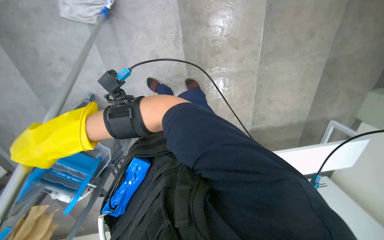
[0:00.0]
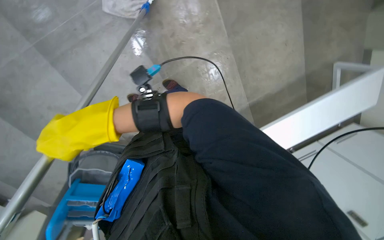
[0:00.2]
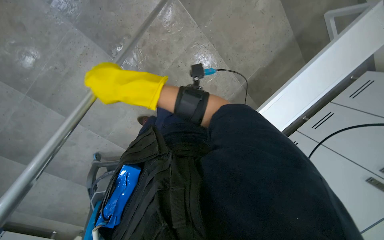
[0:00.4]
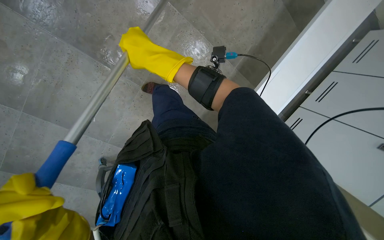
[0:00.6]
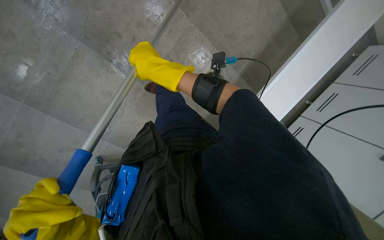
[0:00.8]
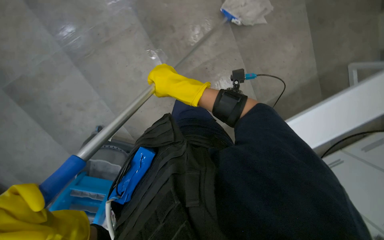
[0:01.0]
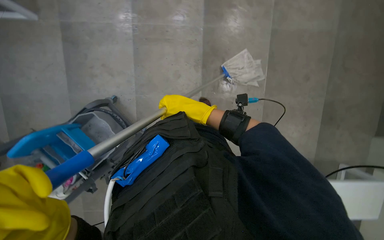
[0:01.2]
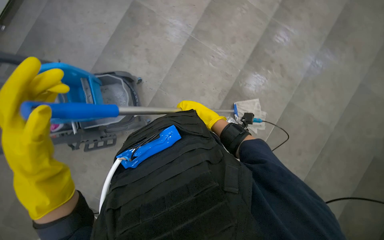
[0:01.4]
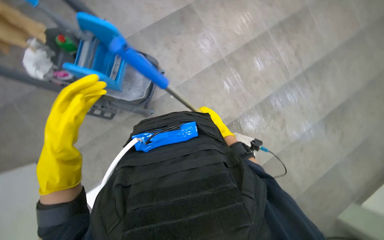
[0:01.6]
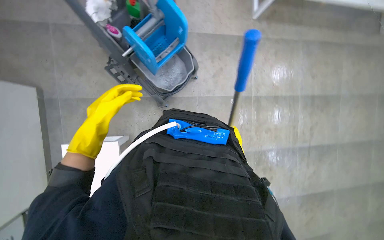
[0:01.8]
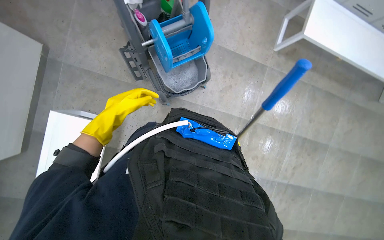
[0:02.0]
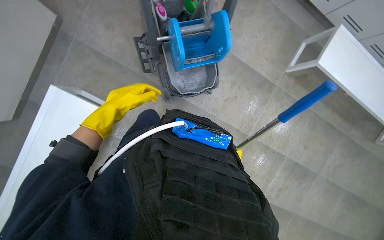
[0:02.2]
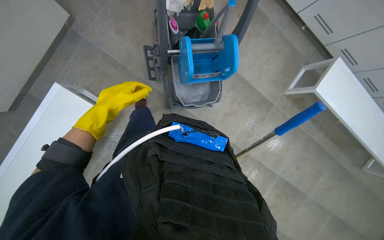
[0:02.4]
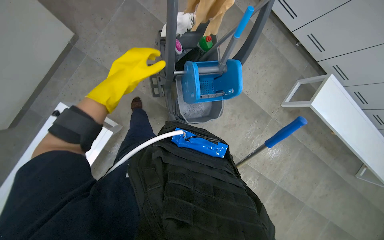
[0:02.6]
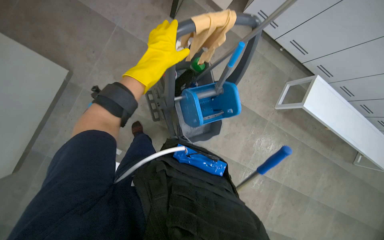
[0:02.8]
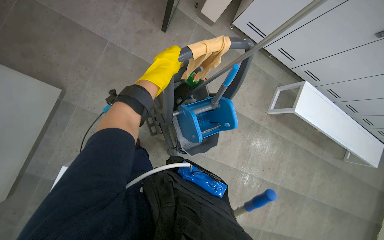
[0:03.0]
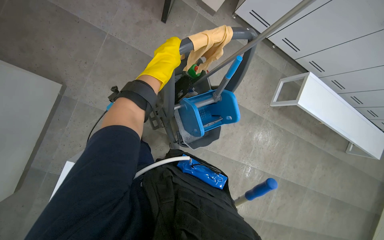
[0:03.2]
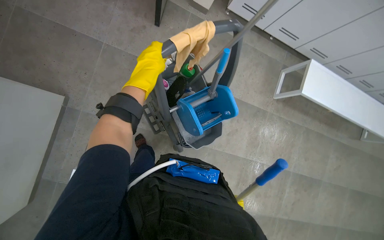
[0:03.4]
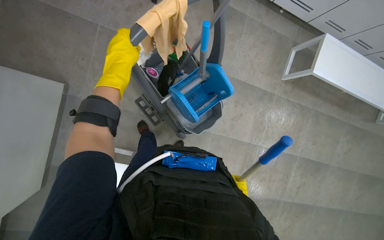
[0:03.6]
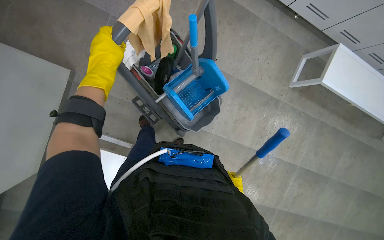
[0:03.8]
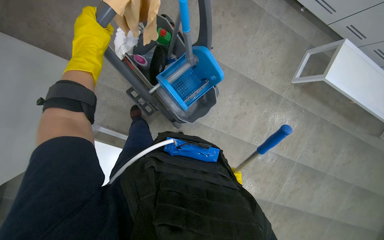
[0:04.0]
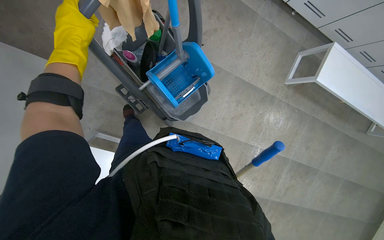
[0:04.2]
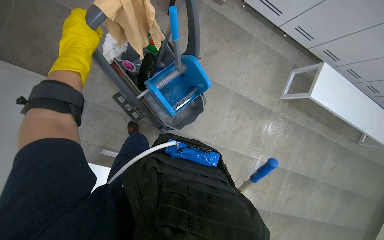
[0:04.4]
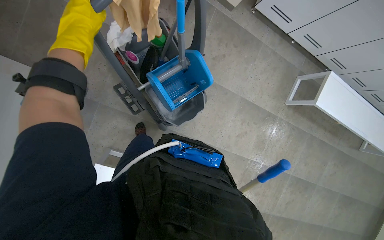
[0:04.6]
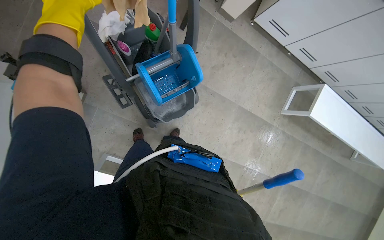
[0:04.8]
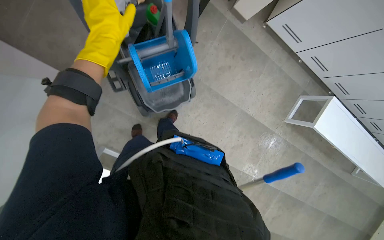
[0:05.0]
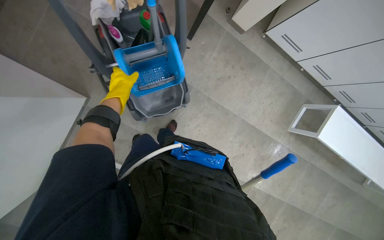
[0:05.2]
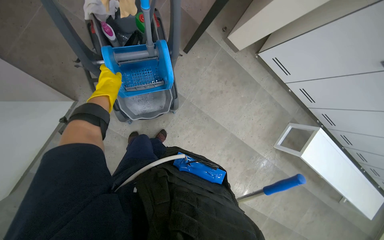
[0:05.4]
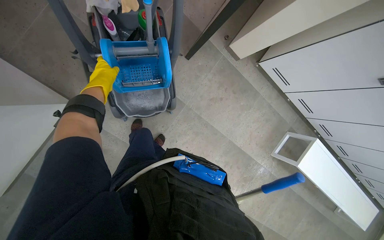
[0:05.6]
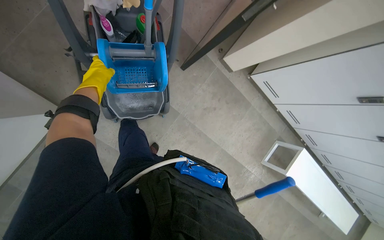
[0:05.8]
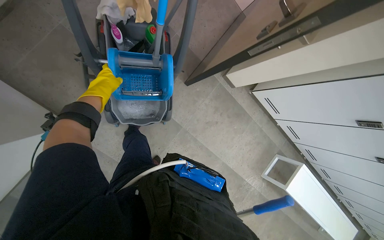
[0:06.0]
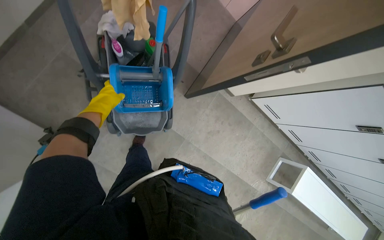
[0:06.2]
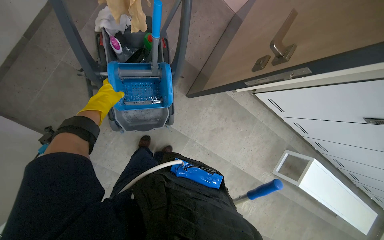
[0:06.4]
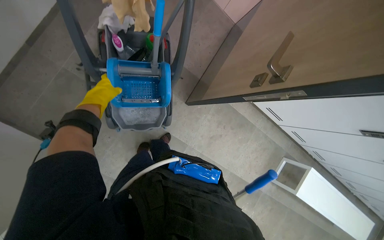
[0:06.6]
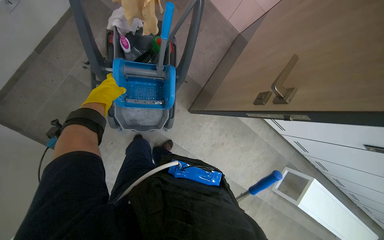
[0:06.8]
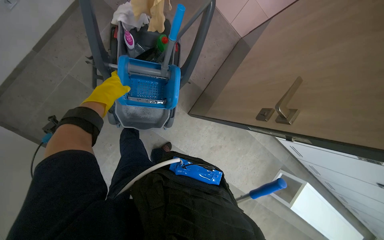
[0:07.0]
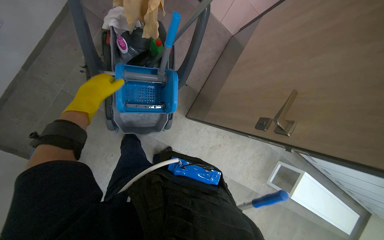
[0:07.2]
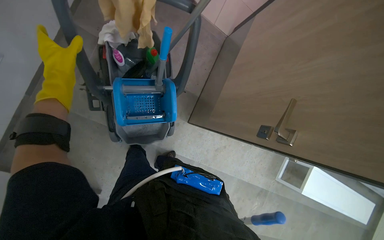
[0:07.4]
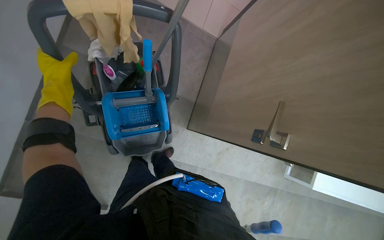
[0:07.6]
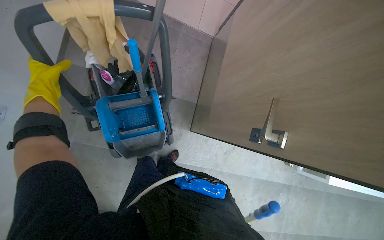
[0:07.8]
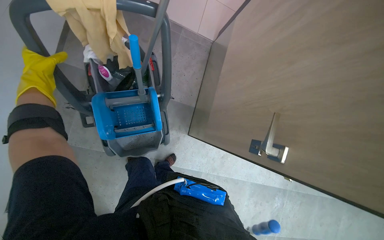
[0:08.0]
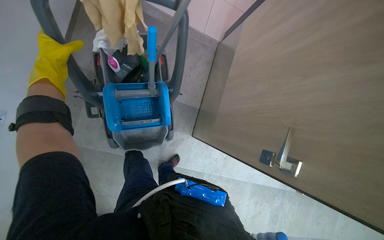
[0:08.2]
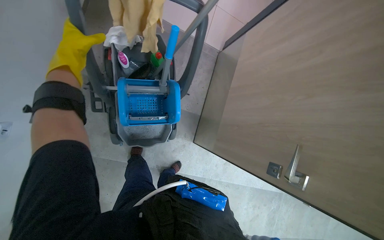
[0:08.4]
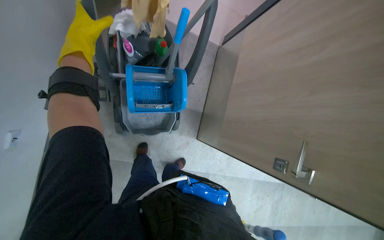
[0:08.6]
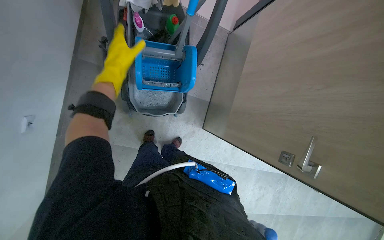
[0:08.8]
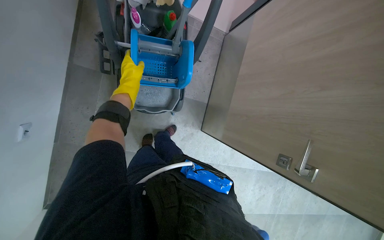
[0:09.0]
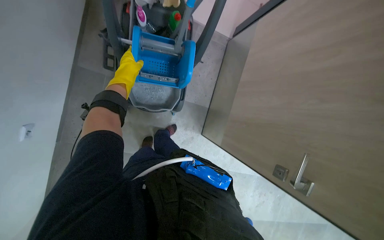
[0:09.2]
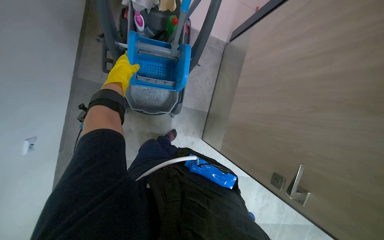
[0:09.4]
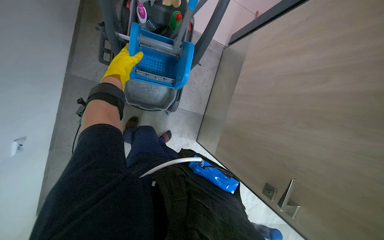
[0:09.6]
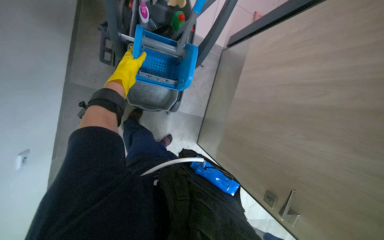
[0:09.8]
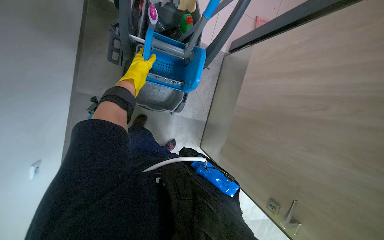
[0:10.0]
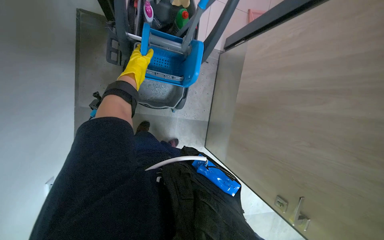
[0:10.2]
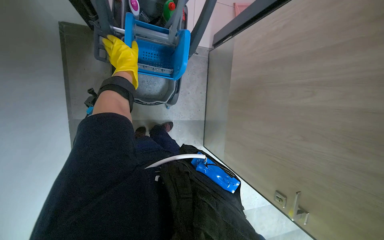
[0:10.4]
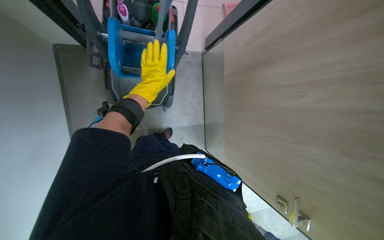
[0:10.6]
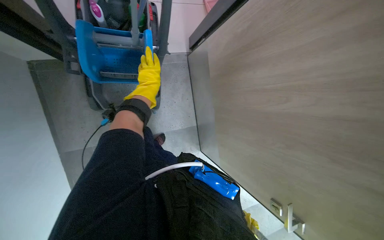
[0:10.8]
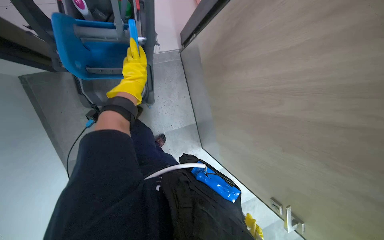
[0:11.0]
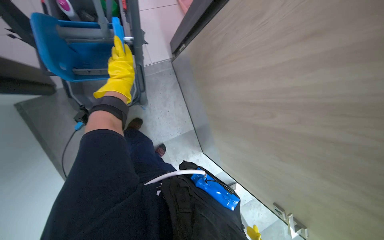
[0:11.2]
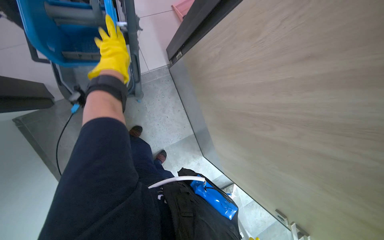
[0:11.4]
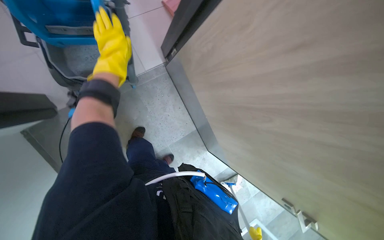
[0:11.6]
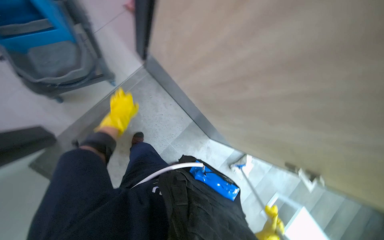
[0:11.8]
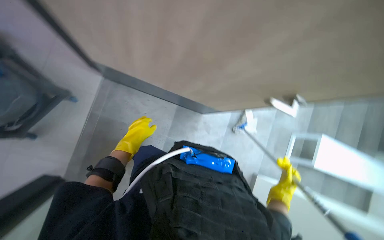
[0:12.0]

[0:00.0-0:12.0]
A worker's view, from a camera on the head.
Job: mopping floor.
The whole recording: Mopping tiled floor. The worker mops the tiled floor using a mop and bucket.
0:00.0 to 0:01.6: The camera pitches upward, by roughly 15 degrees. The scene turns about 40 degrees clockwise in the picture.
0:01.6 to 0:03.0: The camera is carried roughly 50 cm. The camera sweeps to the right, by roughly 15 degrees. The view tips upward by about 15 degrees. The scene rotates clockwise by about 55 degrees.
0:03.0 to 0:04.4: The left hand is displaced to the left and nearer to the camera by roughly 25 cm.
0:04.4 to 0:06.0: The camera pitches upward, by some 15 degrees. The scene rotates clockwise by roughly 25 degrees. The left hand shifts some 30 cm farther from the camera.
0:06.0 to 0:07.6: The left hand goes approximately 10 cm nearer to the camera.
0:07.6 to 0:09.0: The left hand is displaced farther from the camera and to the right by some 15 cm.
0:10.4 to 0:12.0: The left hand is displaced farther from the camera and down the picture by approximately 40 cm.

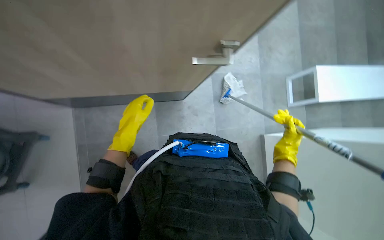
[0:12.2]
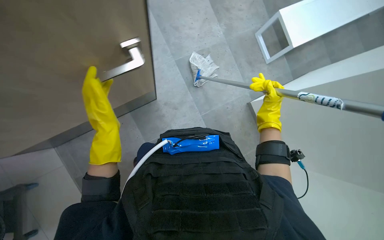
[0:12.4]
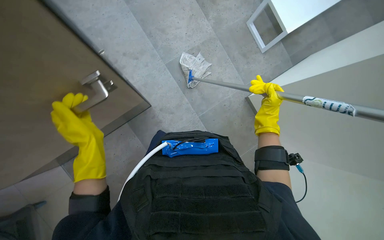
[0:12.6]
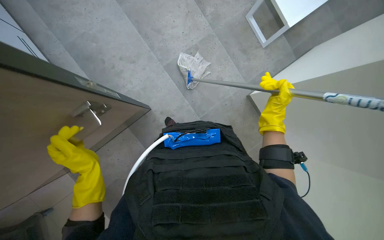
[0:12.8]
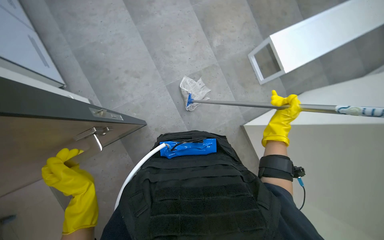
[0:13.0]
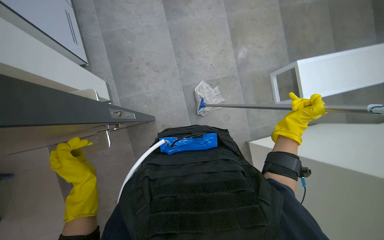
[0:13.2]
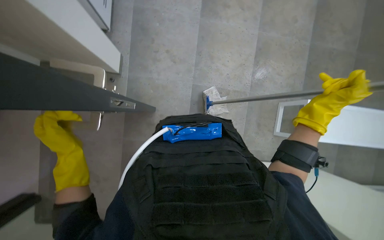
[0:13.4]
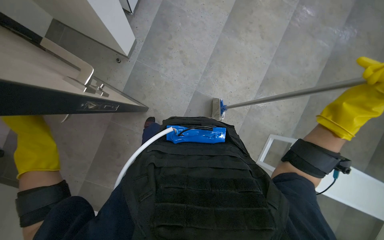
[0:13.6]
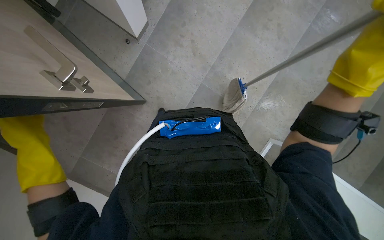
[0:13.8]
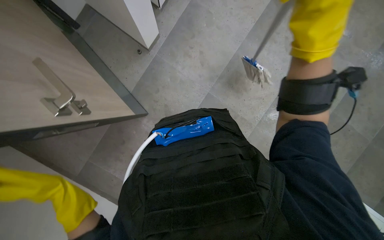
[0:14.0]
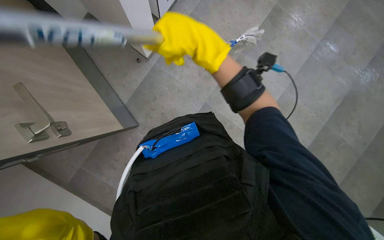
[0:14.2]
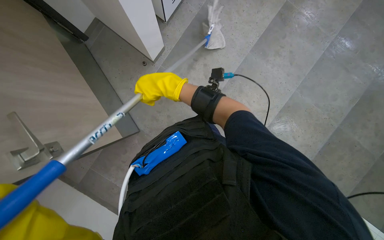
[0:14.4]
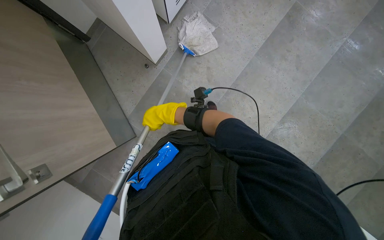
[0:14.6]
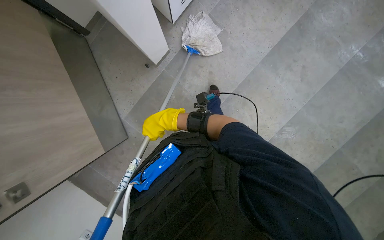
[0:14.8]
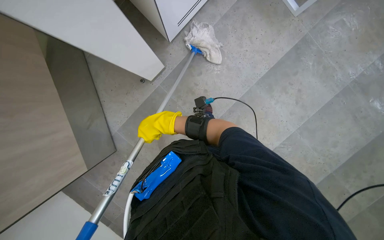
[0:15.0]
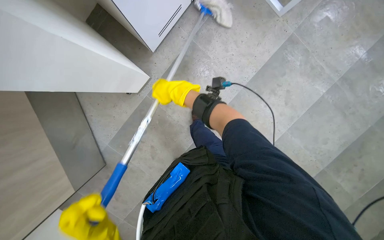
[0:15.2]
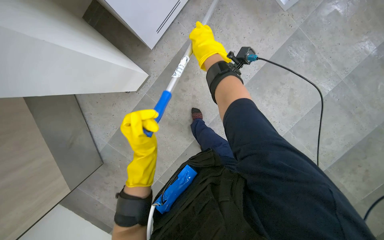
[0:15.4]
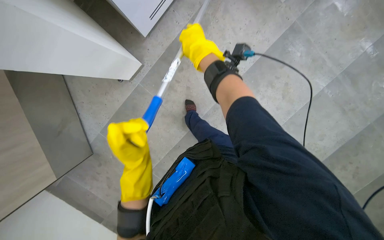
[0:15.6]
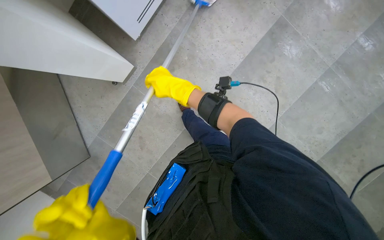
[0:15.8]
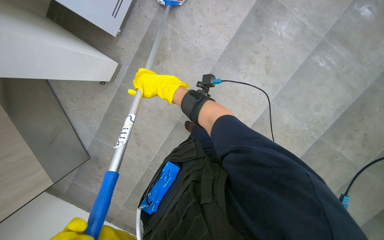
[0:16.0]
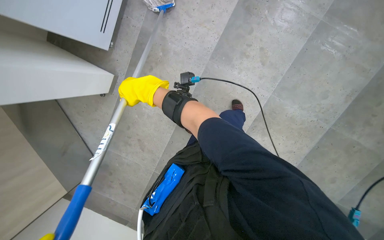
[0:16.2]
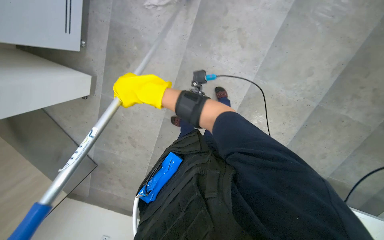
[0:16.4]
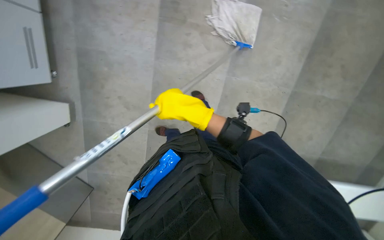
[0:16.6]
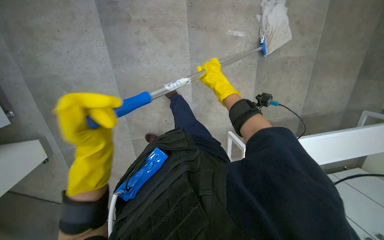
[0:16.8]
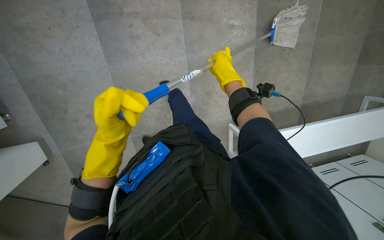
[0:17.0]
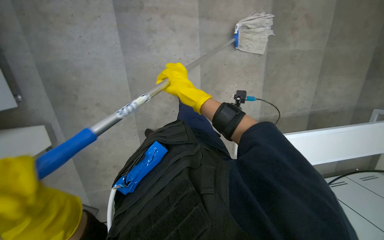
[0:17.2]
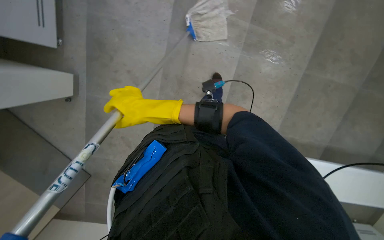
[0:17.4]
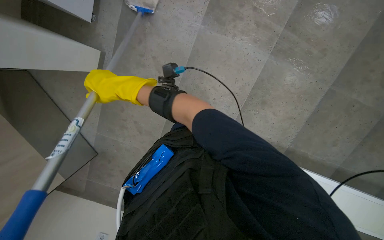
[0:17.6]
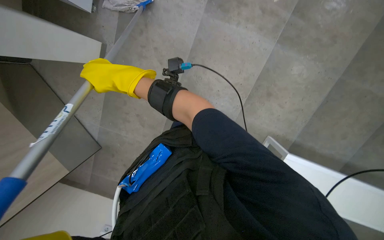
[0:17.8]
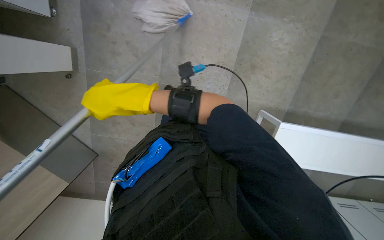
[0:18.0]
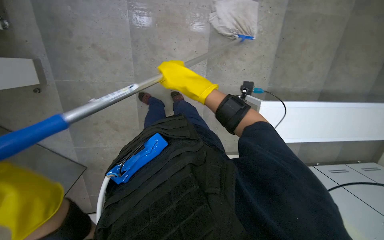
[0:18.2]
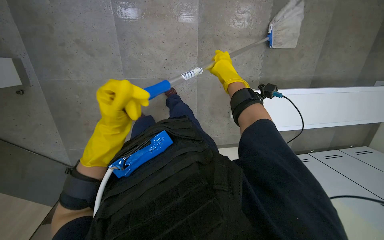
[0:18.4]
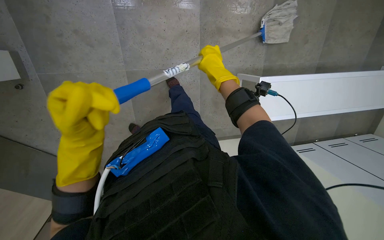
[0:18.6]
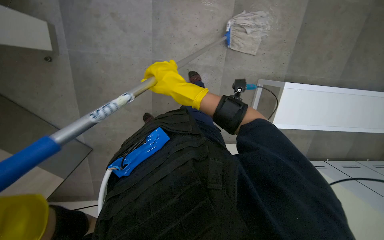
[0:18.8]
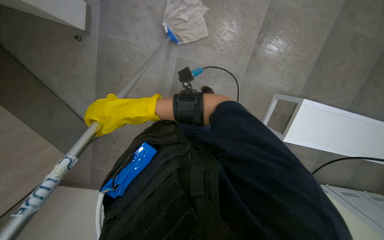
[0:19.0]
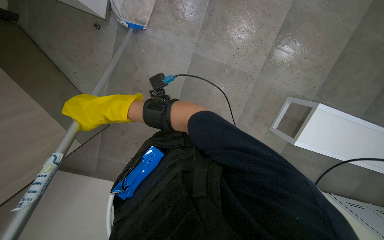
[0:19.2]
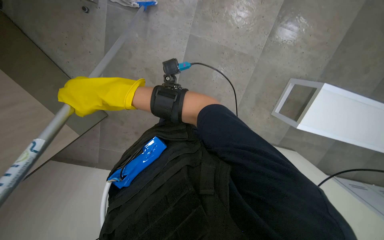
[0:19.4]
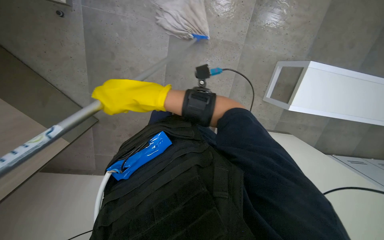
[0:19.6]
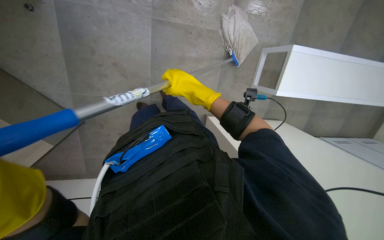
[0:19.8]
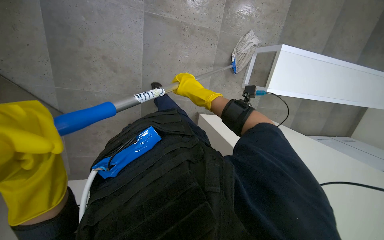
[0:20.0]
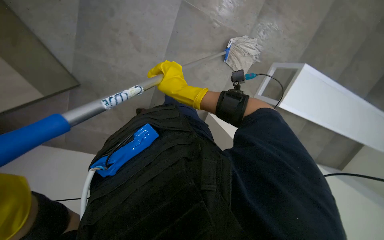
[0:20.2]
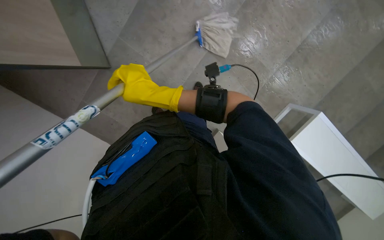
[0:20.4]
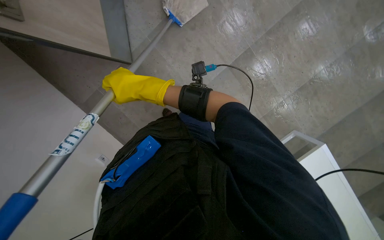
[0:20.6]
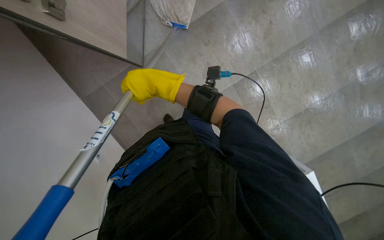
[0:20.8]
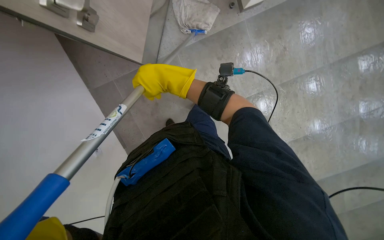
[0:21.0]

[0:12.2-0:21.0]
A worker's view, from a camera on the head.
Job: mopping floor.
The whole recording: Mopping tiled floor. The worker mops the tiled floor using a mop and bucket.
0:12.2 to 0:13.6: The scene turns some 30 degrees clockwise in the picture.
0:13.6 to 0:15.2: The right hand travels up the picture and farther from the camera by some 60 cm.
0:15.2 to 0:16.6: The head travels about 60 cm. The scene rotates counterclockwise by about 30 degrees.
0:16.6 to 0:18.0: The view tilts about 20 degrees downward.
0:18.0 to 0:19.6: The view tips downward by some 15 degrees. The right hand goes left and right, roughly 35 cm each way, reversing 2 times.
